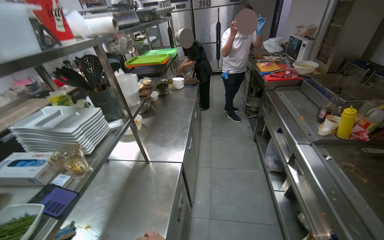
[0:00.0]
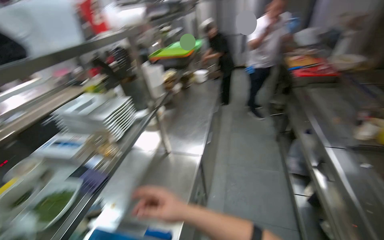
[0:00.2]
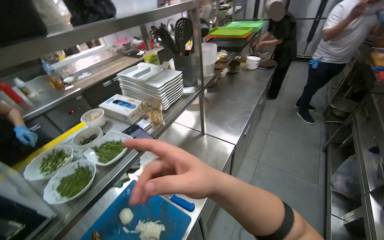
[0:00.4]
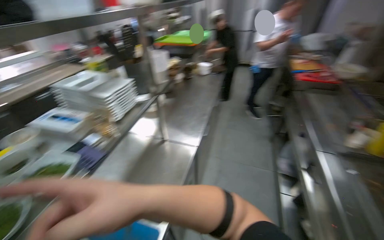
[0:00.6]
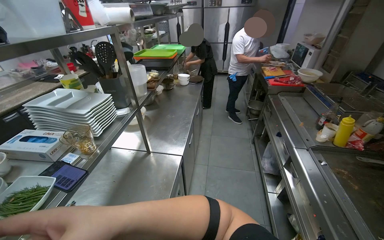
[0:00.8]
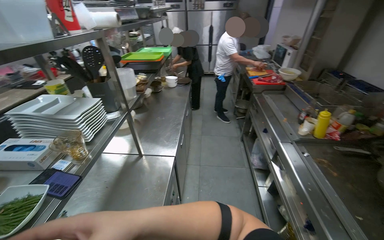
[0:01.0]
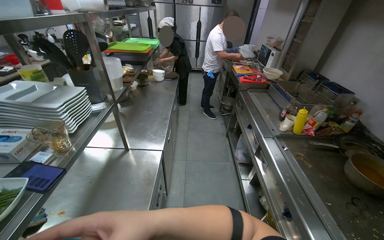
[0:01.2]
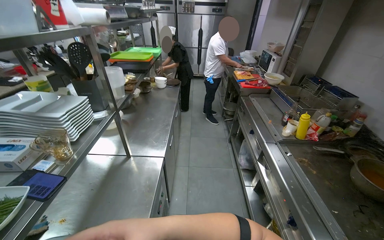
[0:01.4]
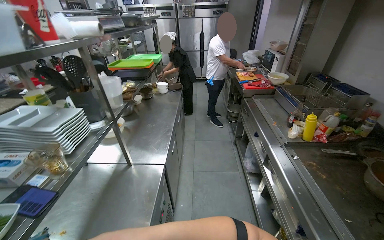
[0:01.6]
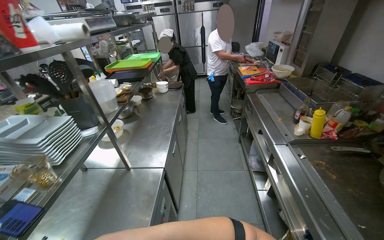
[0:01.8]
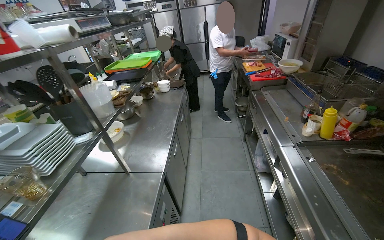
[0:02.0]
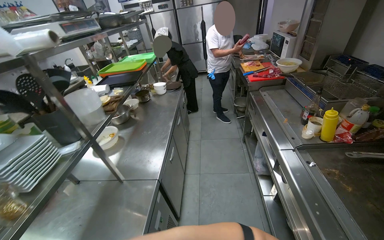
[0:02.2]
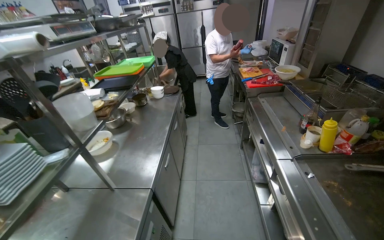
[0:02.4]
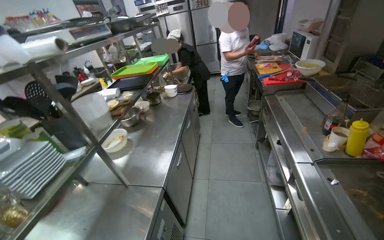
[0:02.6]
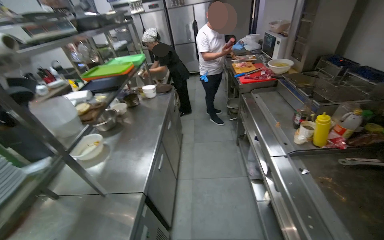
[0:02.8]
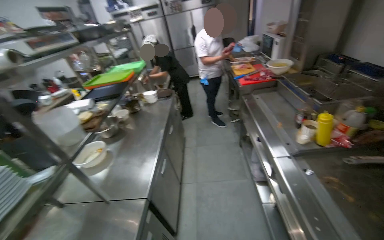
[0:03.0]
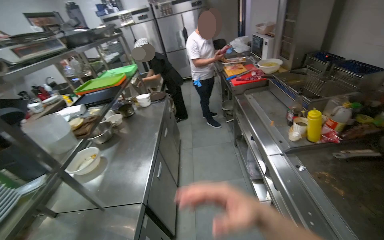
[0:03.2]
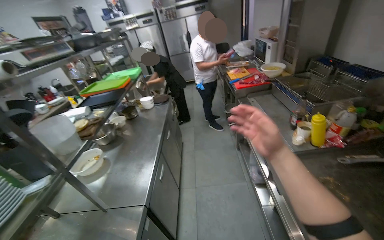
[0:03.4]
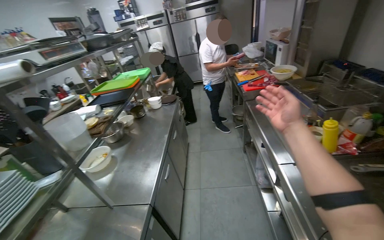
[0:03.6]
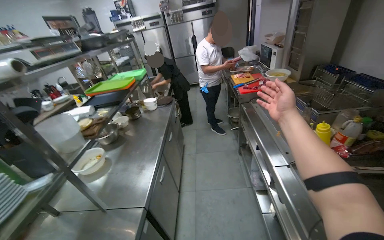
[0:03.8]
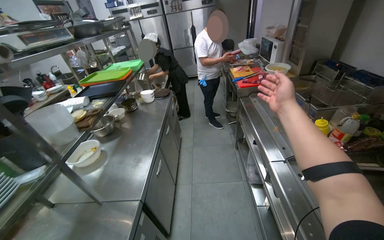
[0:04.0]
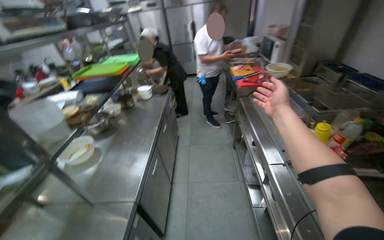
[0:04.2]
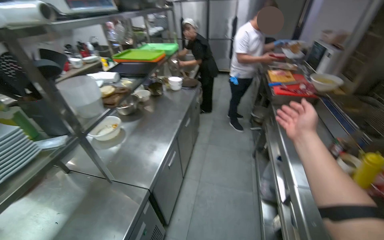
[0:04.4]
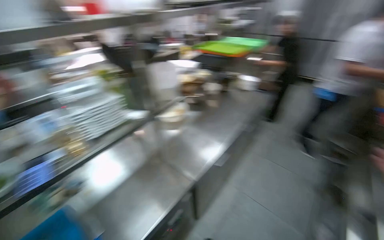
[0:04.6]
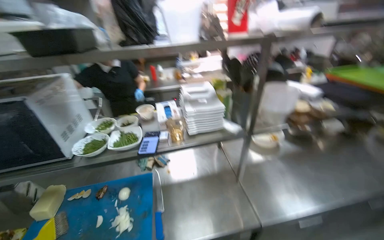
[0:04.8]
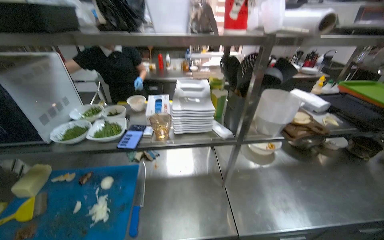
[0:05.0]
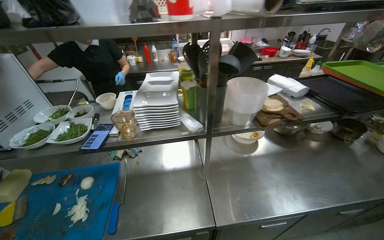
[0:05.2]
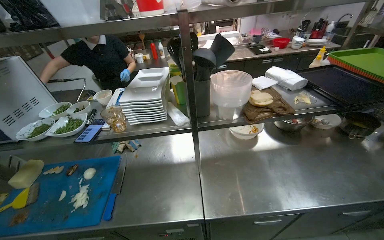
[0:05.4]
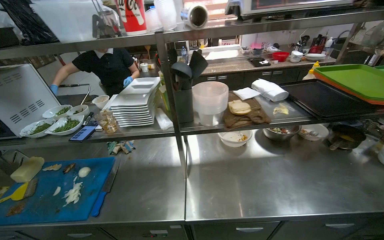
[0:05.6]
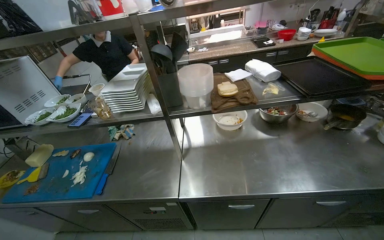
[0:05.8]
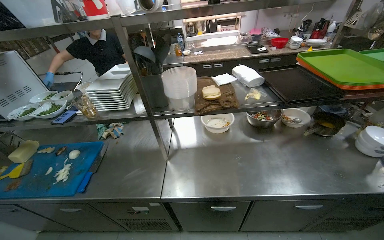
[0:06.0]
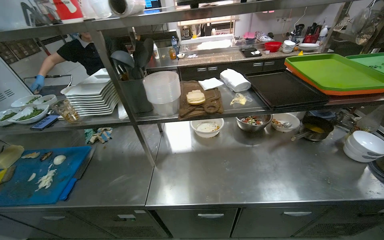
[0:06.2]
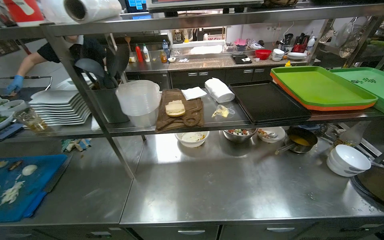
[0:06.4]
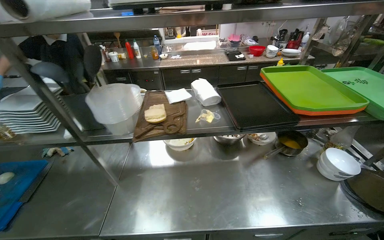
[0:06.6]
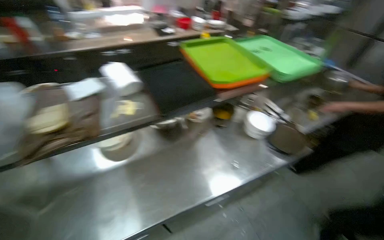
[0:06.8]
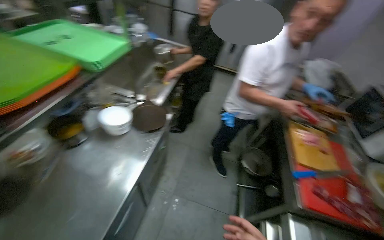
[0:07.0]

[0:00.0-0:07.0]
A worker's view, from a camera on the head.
Job: cooking food.
The whole recording: Preparing and cooking onion. The worker chops an onion, then places it in a pan on the stove and adds oil.
0:04.2 to 0:05.6: The wearer moves about 50 cm. The wearer's head swings about 90 degrees to the left.
0:05.6 to 0:07.0: The wearer moves roughly 60 cm. The wearer's head swings roughly 75 degrees to the right. The view tips downward by some 20 degrees.

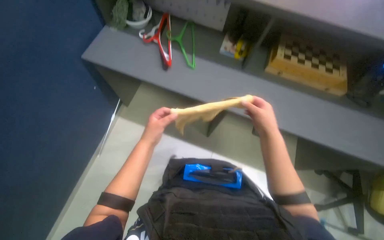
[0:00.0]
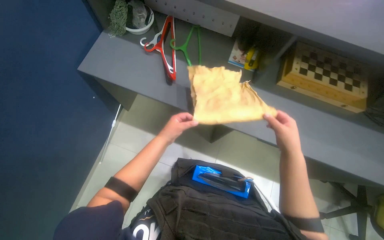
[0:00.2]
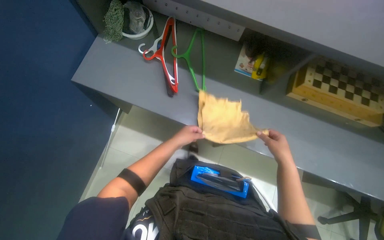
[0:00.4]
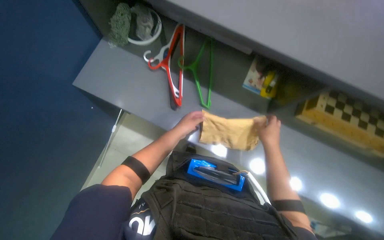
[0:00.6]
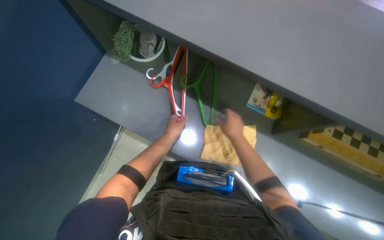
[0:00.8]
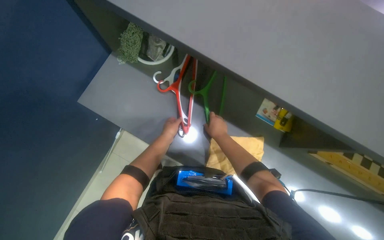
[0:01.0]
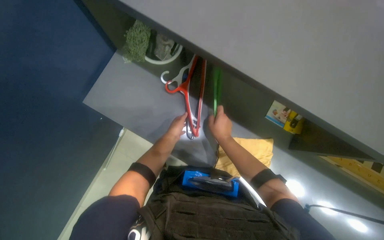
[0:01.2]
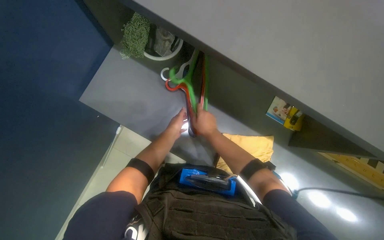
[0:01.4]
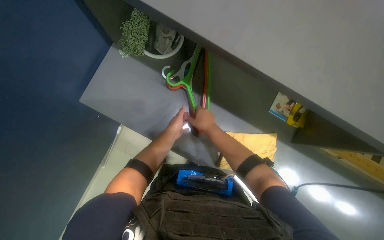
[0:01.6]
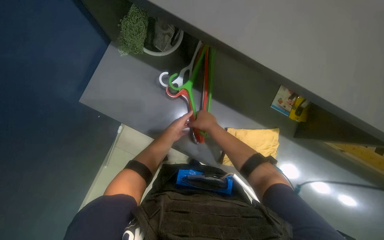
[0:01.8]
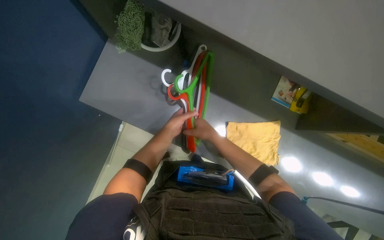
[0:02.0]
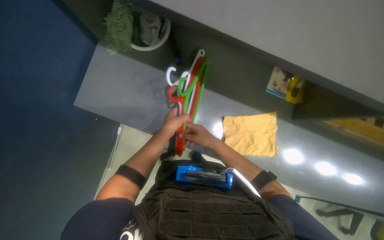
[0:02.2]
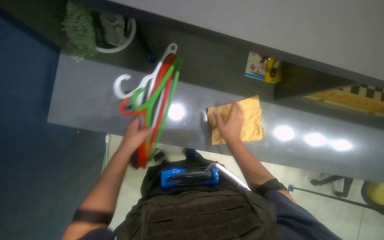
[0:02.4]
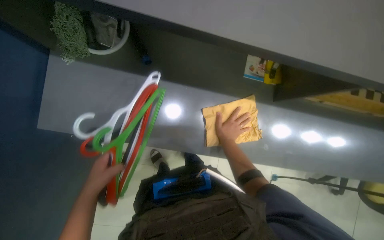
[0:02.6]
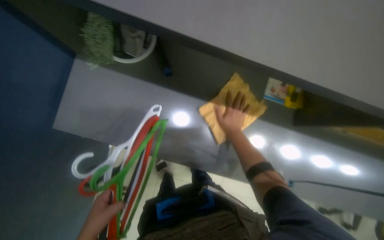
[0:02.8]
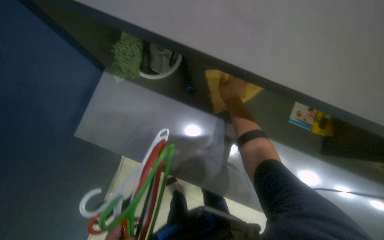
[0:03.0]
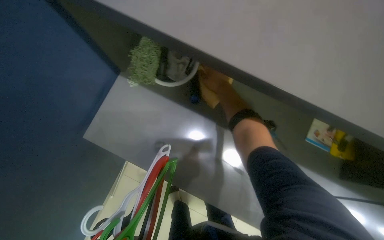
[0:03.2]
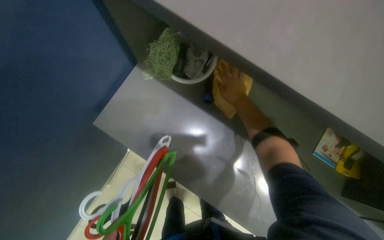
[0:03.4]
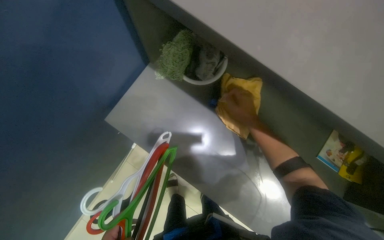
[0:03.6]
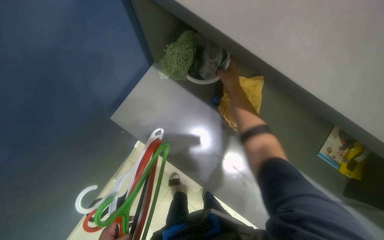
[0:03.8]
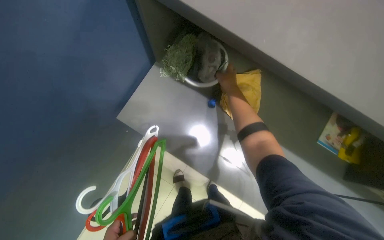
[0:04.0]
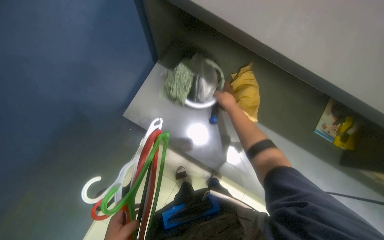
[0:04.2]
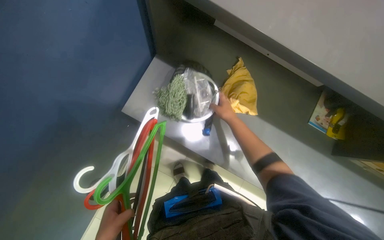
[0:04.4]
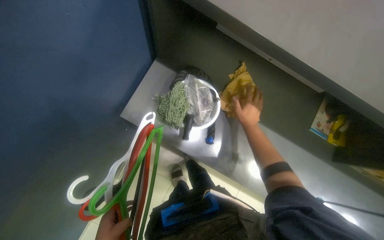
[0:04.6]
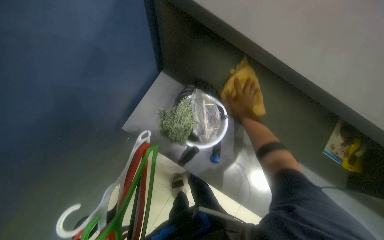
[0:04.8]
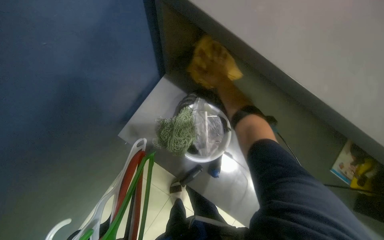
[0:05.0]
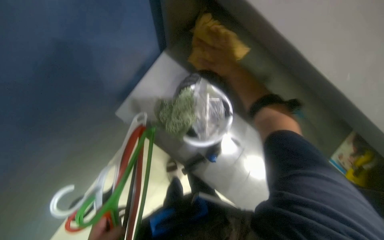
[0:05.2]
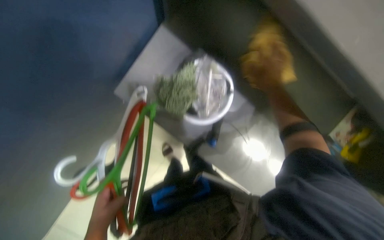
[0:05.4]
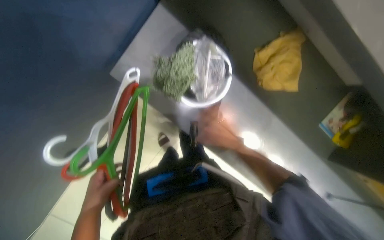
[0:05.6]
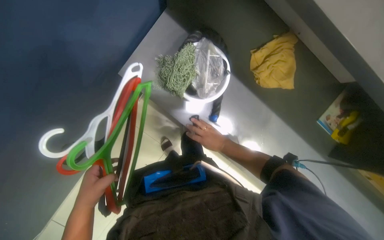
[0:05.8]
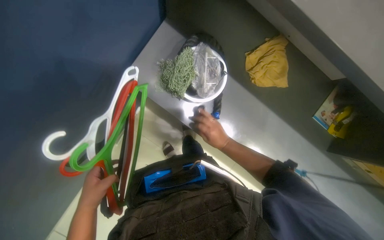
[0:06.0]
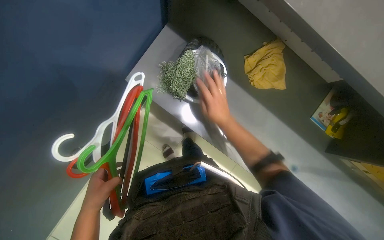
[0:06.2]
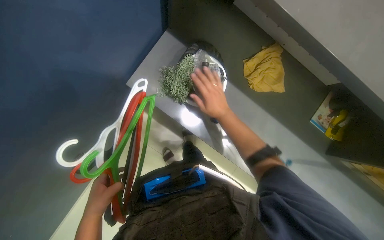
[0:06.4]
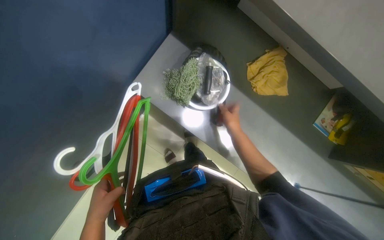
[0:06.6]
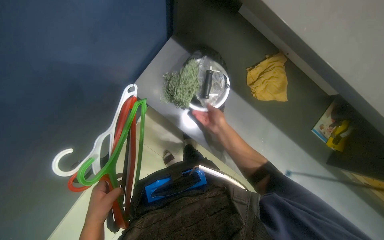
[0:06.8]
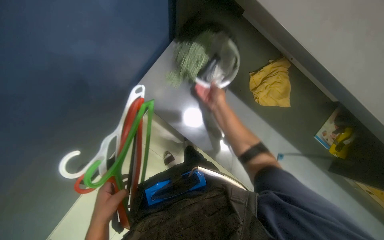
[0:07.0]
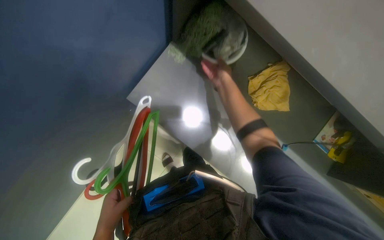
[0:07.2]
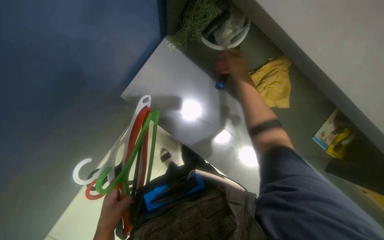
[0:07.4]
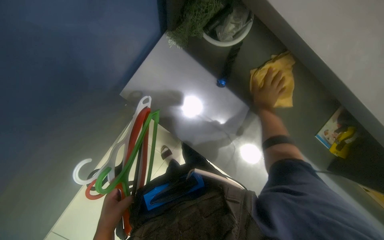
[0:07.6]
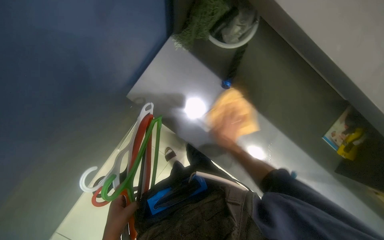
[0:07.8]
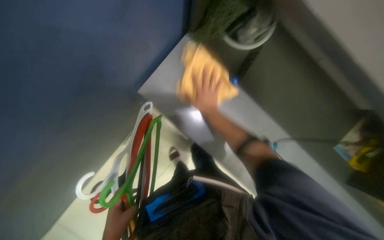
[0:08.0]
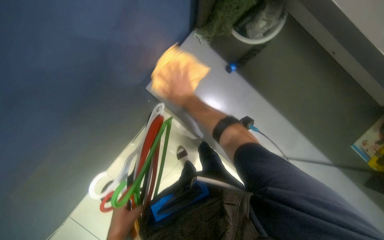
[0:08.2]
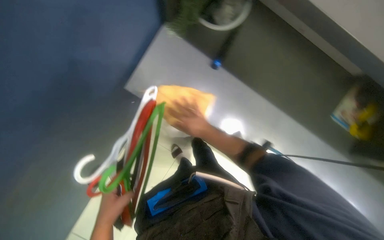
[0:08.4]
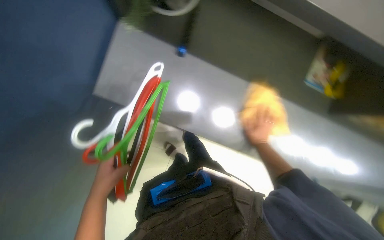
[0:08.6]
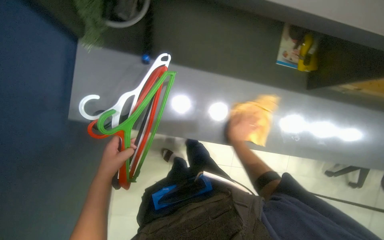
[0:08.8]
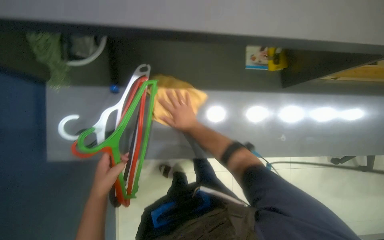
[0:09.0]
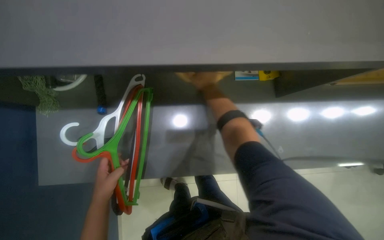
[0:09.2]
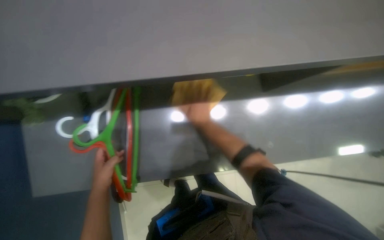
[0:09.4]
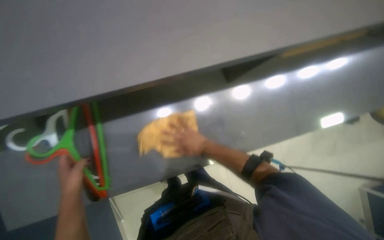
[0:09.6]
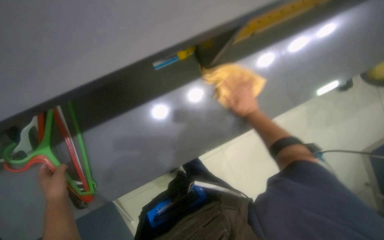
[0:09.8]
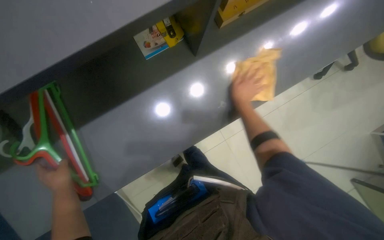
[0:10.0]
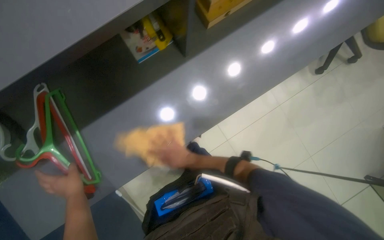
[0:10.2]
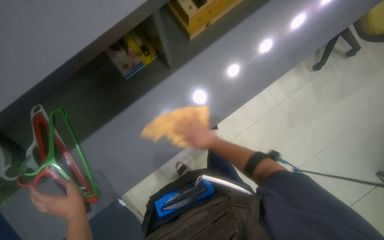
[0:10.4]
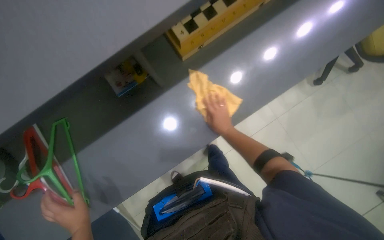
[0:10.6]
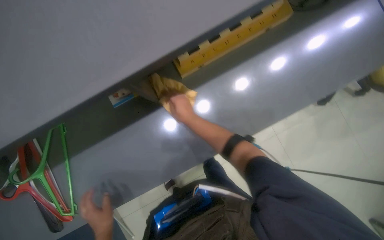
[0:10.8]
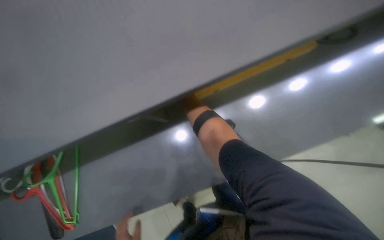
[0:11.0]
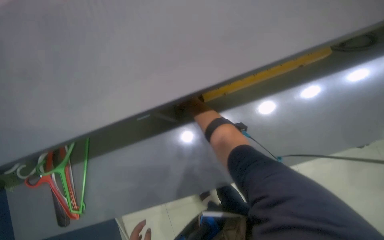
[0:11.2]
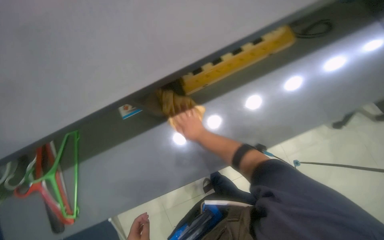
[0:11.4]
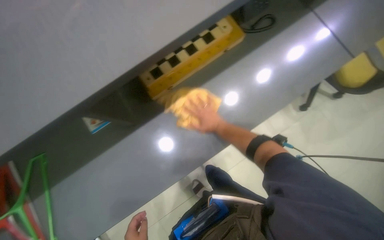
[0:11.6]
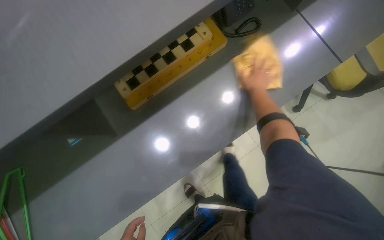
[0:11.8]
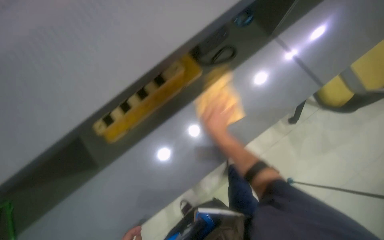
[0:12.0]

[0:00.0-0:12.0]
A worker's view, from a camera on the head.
Job: wiping surfaces.
The whole recording: Wiping office furniture. The worker wipes various office furniture, including desks, chairs, and shelves, with a yellow cloth.
0:00.0 to 0:01.6: The camera is carried about 60 cm. The view tips downward by some 15 degrees.
0:01.6 to 0:03.0: The right hand travels up the picture by roughly 20 cm.
0:03.0 to 0:04.4: The right hand swings up and down the picture, roughly 10 cm each way, with 2 reversals.
0:04.4 to 0:06.0: The view tips downward by roughly 15 degrees.
0:07.6 to 0:09.0: The right hand goes left and right, roughly 30 cm each way, reversing 2 times.
0:09.0 to 0:10.4: The right hand moves to the right, some 25 cm.
0:10.4 to 0:12.0: The camera travels approximately 50 cm.
